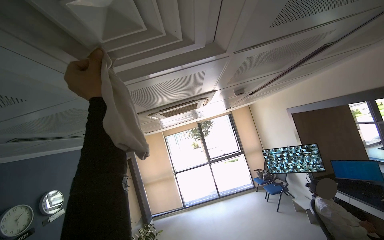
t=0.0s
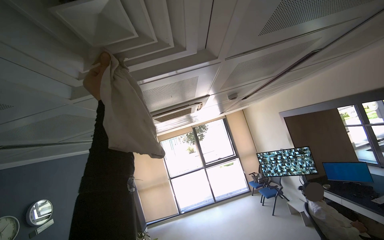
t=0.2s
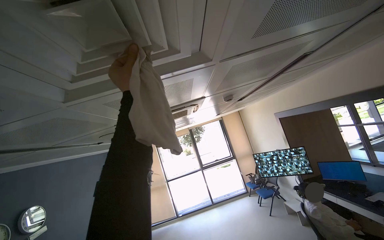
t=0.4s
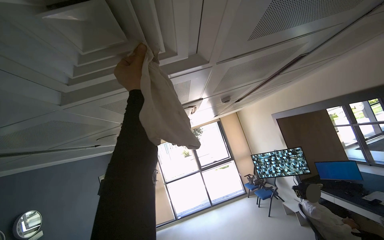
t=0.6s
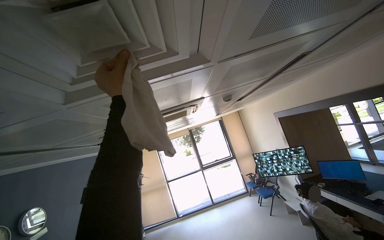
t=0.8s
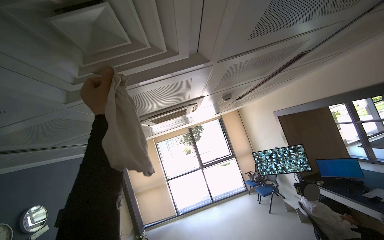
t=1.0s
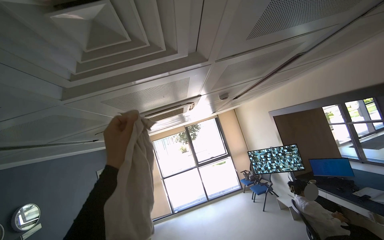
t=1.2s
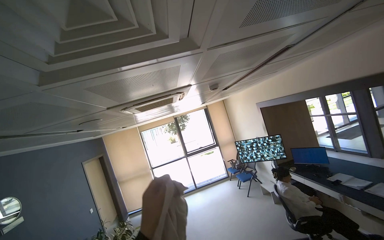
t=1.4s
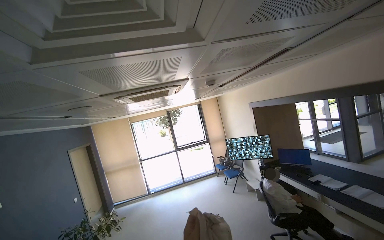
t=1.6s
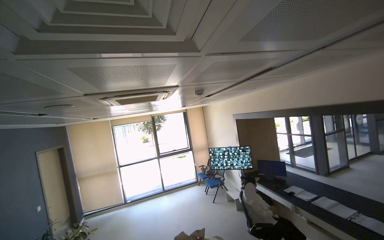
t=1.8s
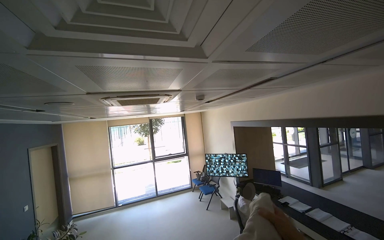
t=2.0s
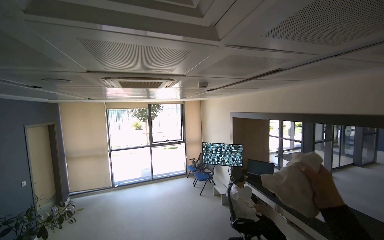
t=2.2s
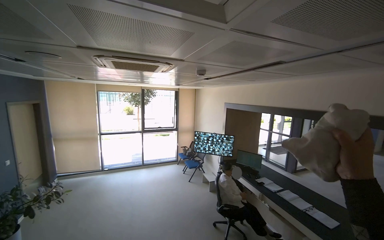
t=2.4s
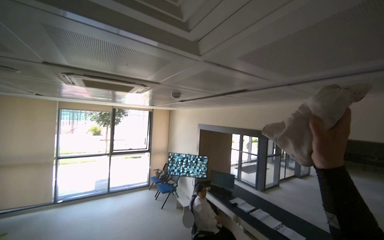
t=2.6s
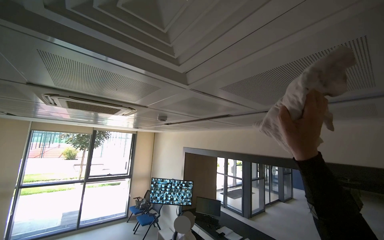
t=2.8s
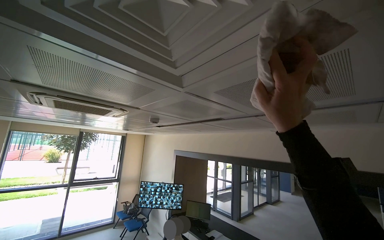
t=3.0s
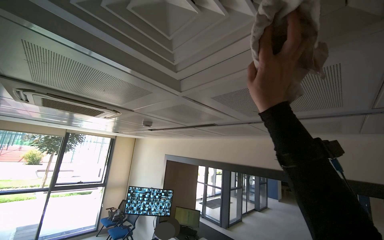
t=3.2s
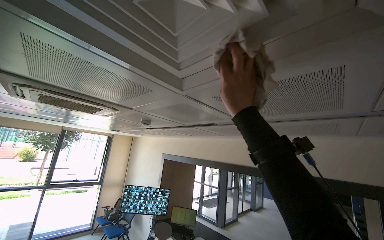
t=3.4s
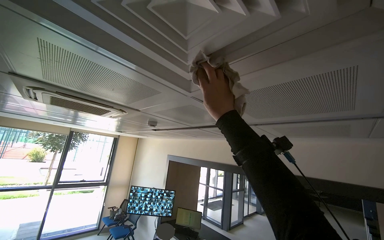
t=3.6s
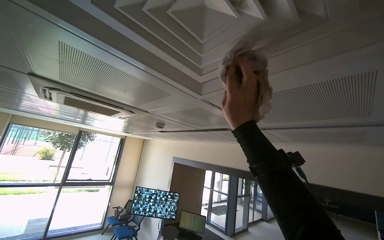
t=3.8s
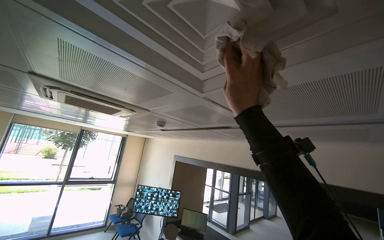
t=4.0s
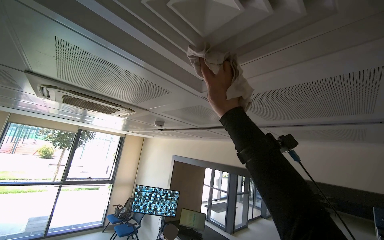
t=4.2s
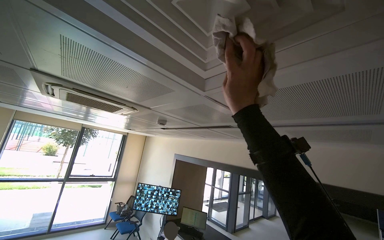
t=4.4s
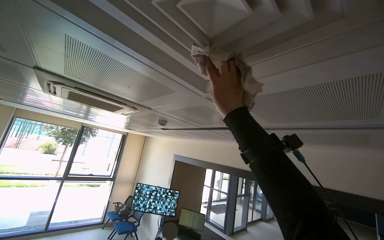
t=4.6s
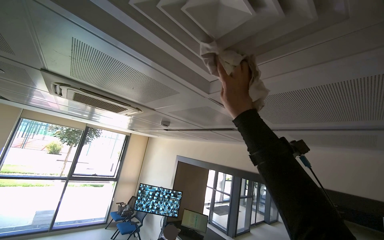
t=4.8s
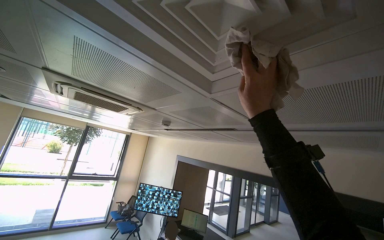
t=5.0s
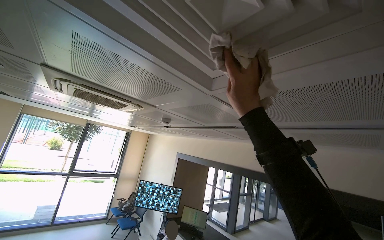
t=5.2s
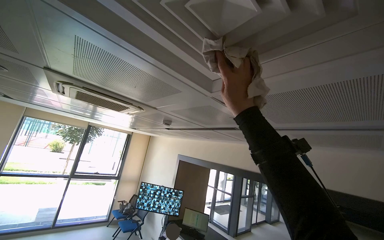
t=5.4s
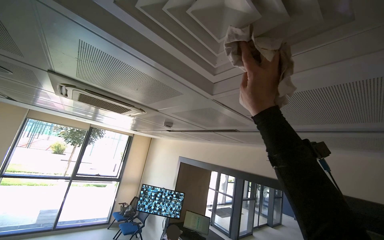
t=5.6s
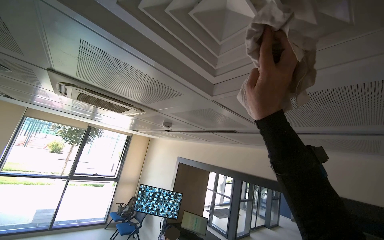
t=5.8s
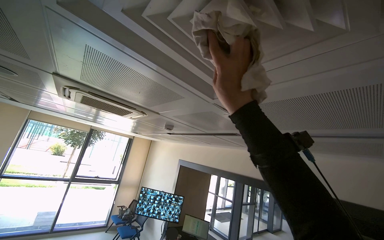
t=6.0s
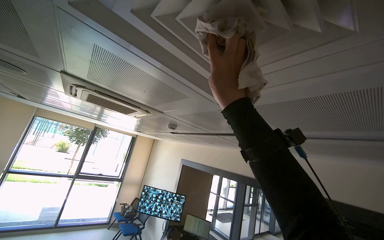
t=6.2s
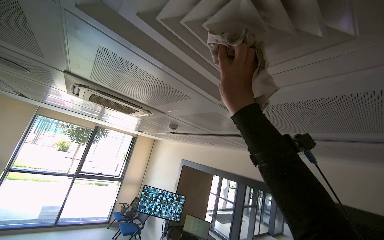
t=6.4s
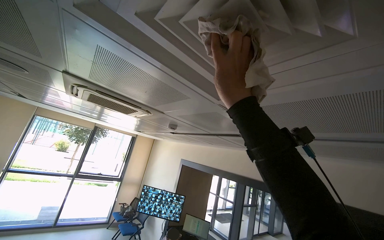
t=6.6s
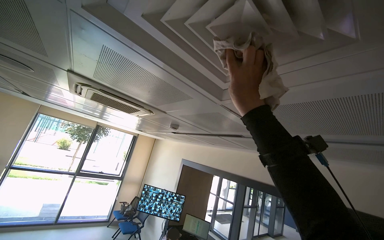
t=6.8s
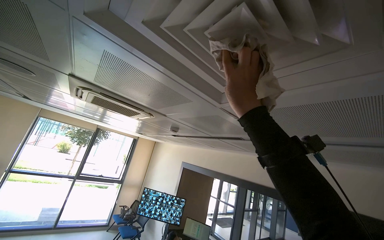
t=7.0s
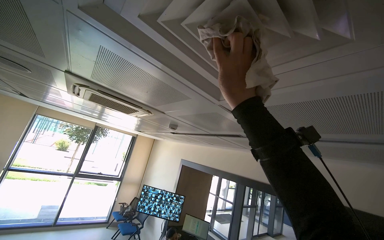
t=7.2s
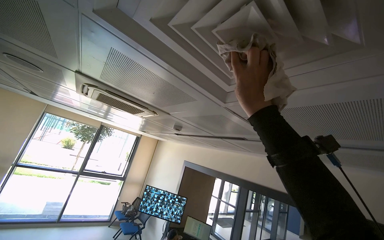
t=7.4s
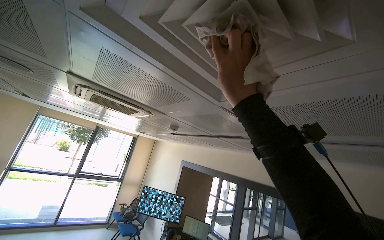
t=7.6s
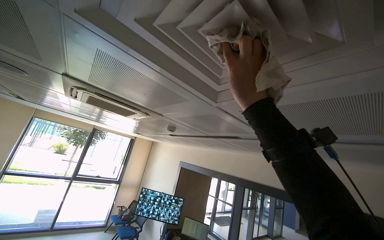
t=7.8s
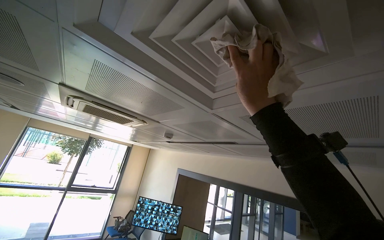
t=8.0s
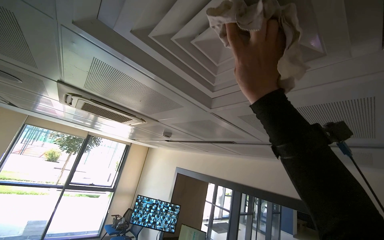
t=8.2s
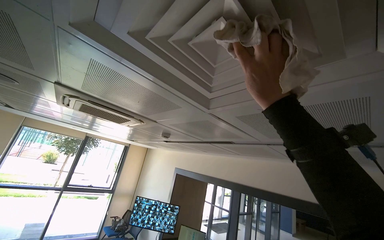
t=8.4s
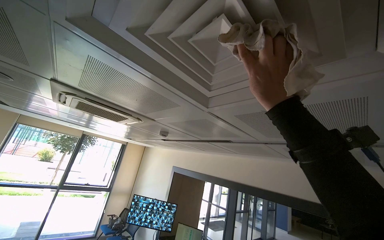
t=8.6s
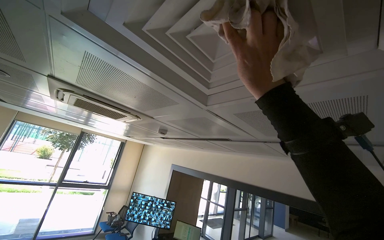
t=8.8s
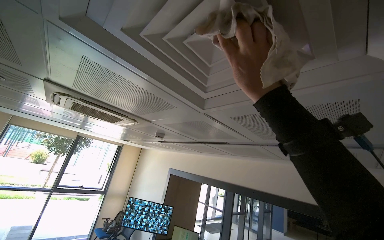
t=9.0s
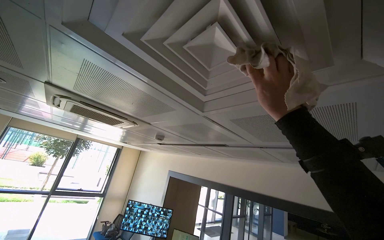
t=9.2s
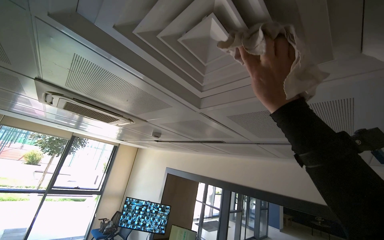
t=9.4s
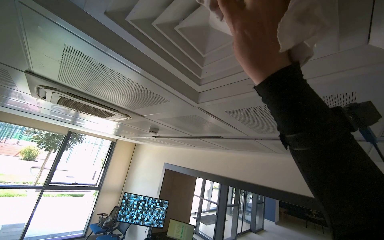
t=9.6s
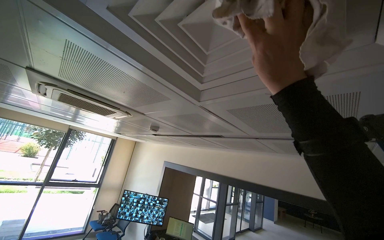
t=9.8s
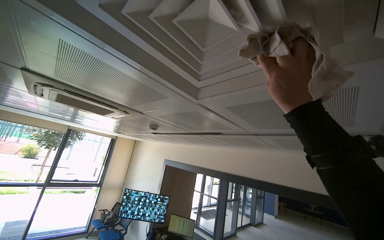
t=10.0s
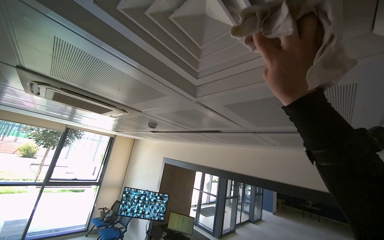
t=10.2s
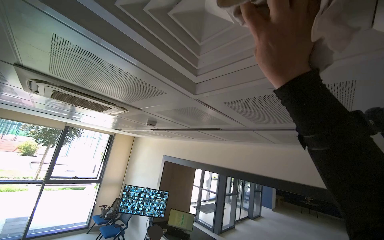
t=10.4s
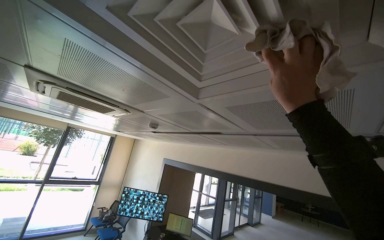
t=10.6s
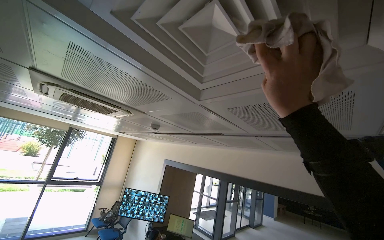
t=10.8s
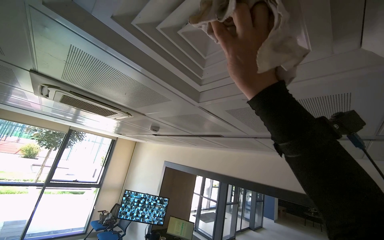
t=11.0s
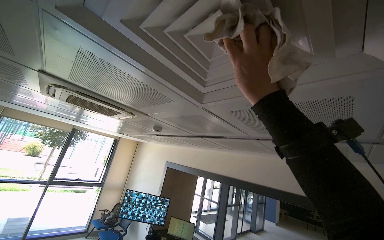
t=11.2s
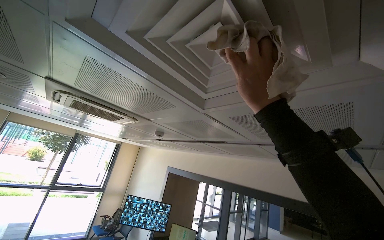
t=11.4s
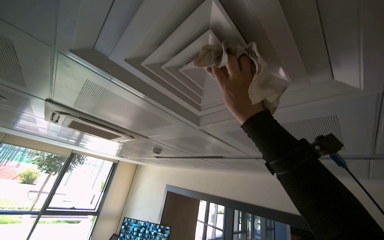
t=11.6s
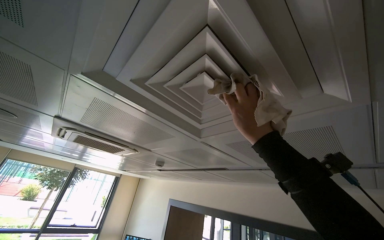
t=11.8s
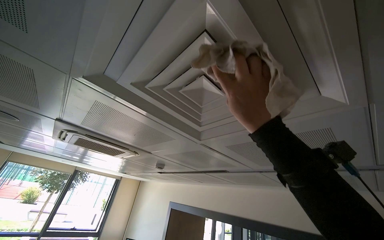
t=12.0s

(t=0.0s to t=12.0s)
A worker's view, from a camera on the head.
Job: wiping surfaces.
The whole recording: Wiping ceiling vents. The worker wipes dust and dirt from the ceiling vents with a cloth.
t=1.6s - t=3.0s: The camera is aimed about 30 degrees further to the right. The view tilts about 15 degrees upward.
t=3.0s - t=4.4s: The right hand goes nearer and farther, approximately 15 cm each way, reversing 2 times.
t=7.6s - t=9.0s: The right hand is displaced nearer to the camera by roughly 10 cm.
t=9.0s - t=10.4s: The right hand swings nearer and farther, some 15 cm each way, with 2 reversals.
t=10.4s - t=12.0s: The view tips upward by roughly 15 degrees.

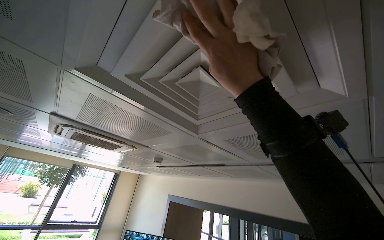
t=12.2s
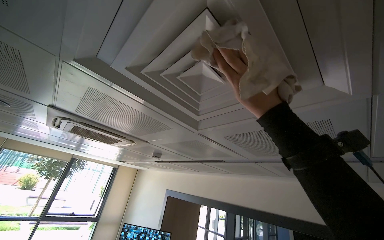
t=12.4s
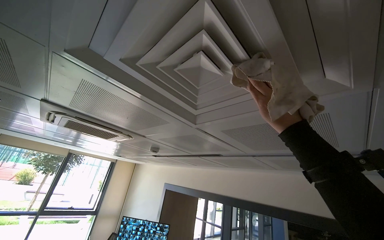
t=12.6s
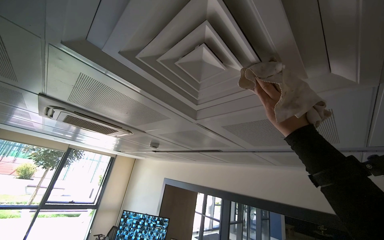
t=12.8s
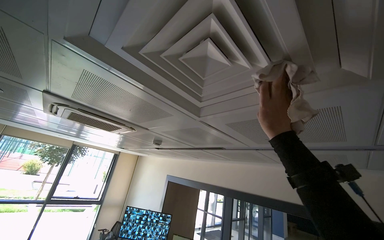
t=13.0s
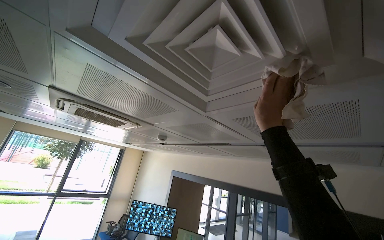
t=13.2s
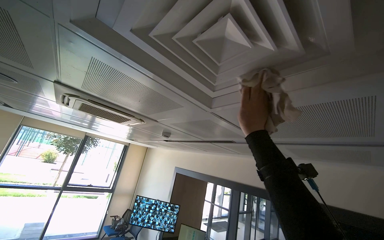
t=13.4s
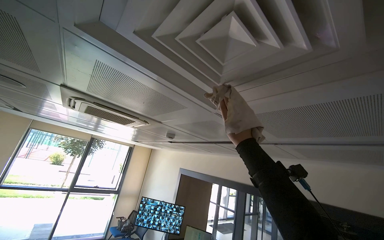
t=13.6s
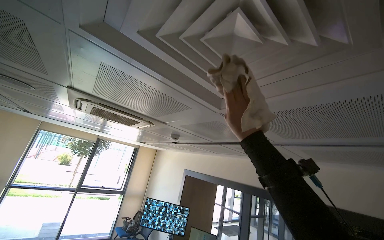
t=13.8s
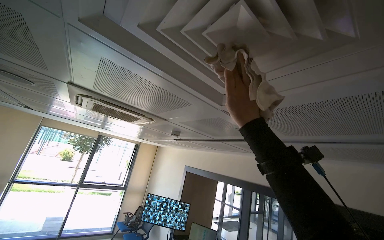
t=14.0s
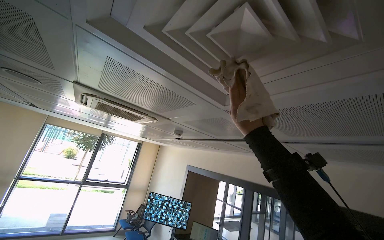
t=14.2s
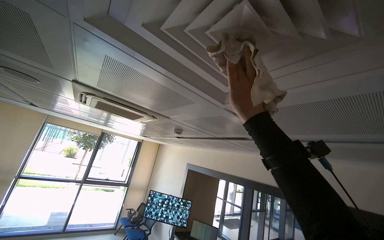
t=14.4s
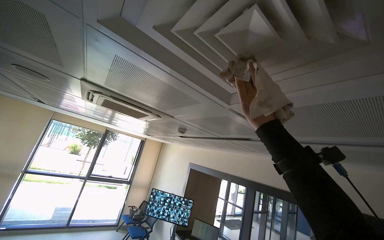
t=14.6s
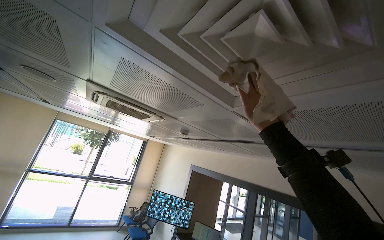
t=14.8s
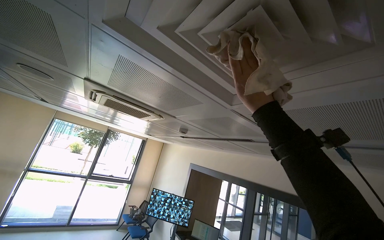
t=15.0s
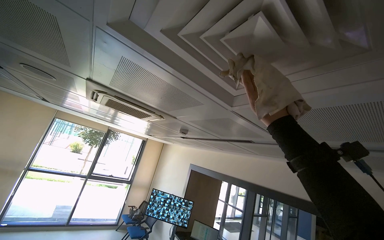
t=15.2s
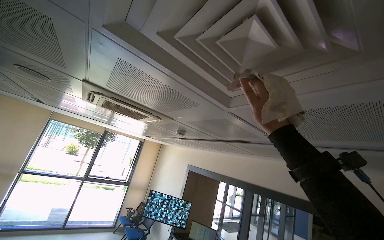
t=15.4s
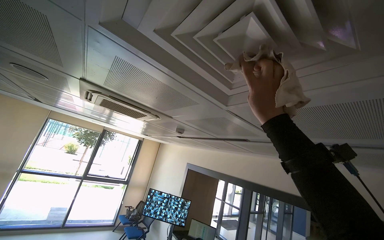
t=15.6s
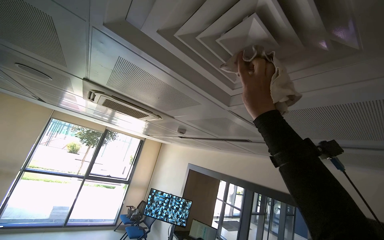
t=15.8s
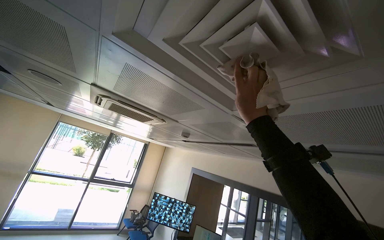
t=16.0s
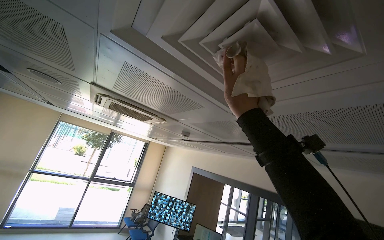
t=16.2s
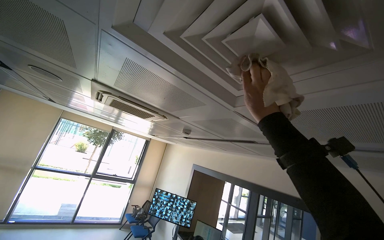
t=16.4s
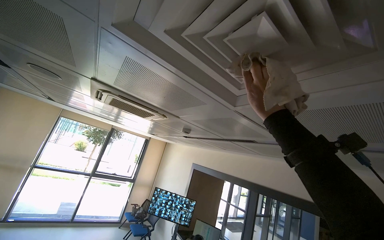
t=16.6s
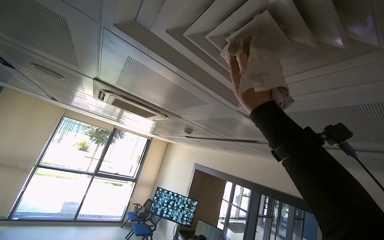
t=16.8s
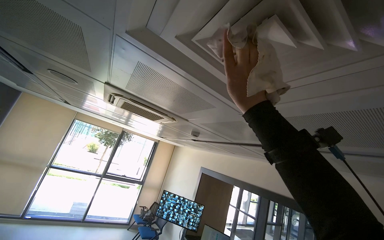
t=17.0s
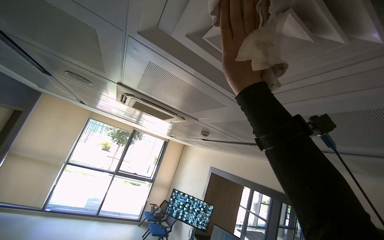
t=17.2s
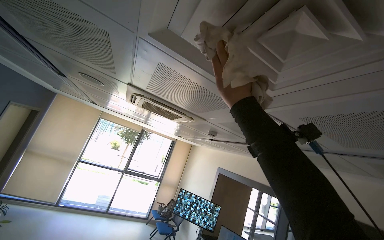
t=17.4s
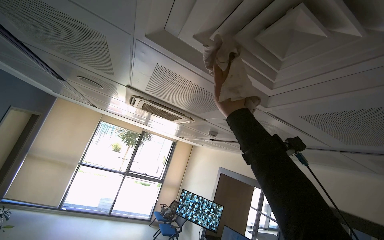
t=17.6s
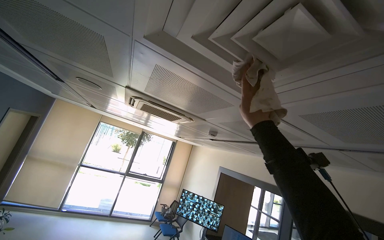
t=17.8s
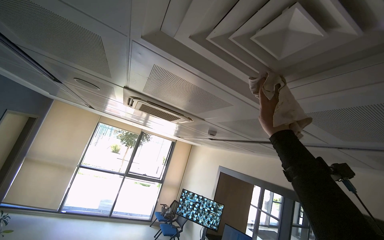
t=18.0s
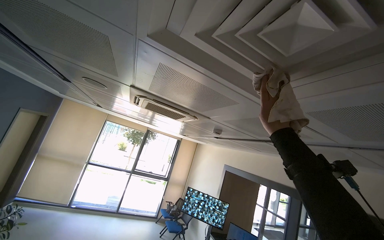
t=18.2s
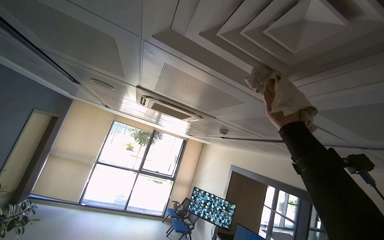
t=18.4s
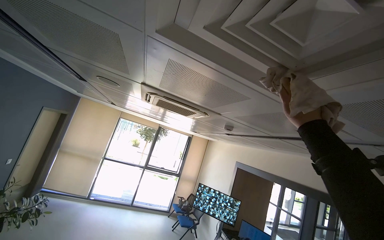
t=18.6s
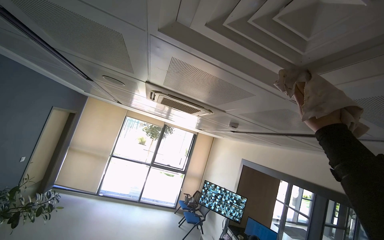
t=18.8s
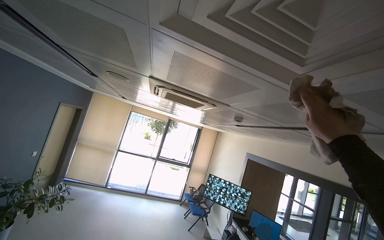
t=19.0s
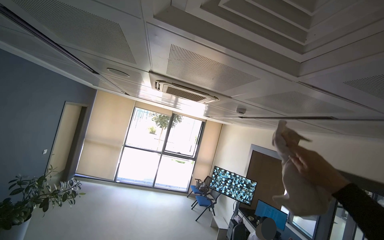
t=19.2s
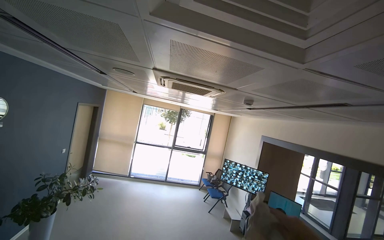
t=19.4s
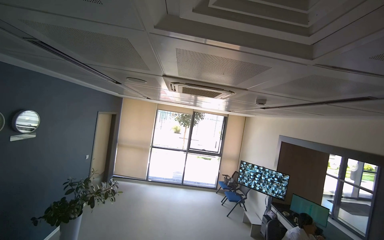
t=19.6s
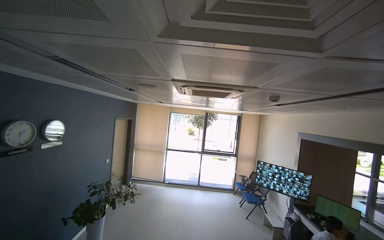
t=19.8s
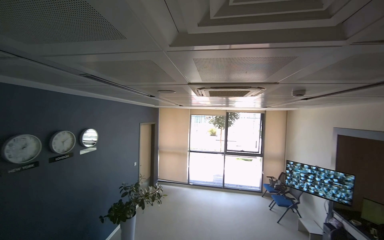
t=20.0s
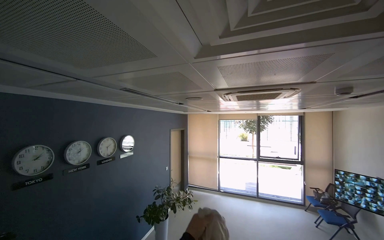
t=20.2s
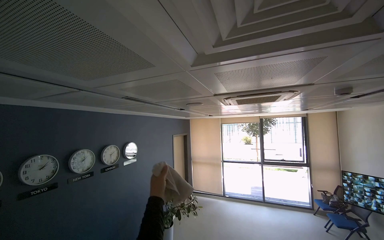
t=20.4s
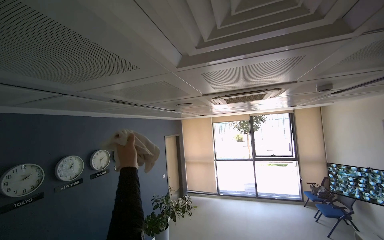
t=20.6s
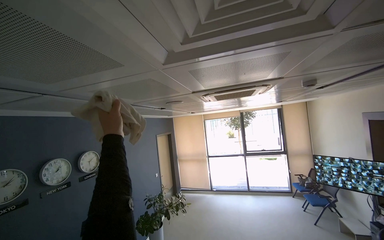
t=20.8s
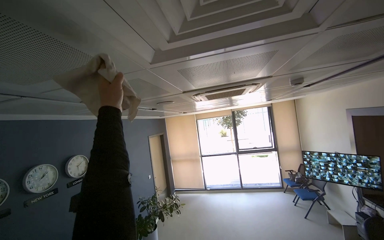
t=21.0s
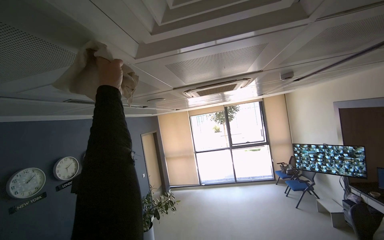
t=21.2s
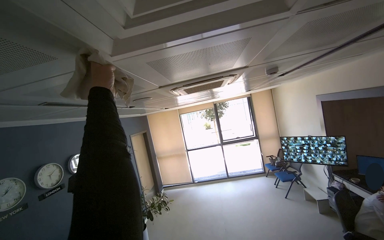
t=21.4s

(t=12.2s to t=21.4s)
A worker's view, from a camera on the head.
Job: wiping surfaces.
The whole recording: Wiping ceiling vents. The worker wipes dust and dirt from the ceiling vents with a cloth.
t=12.2s - t=13.8s: The right hand is displaced farther from the camera and down the picture by some 30 cm.
t=16.8s - t=18.4s: The right hand shifts roughly 10 cm down the picture.
t=18.4s - t=19.8s: The view pans to the left by approximately 20 degrees.
